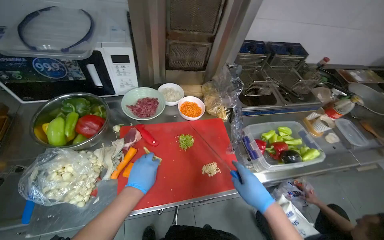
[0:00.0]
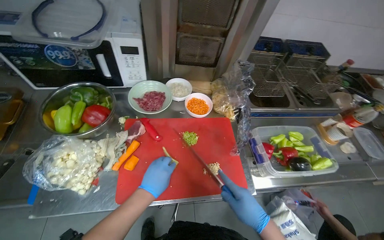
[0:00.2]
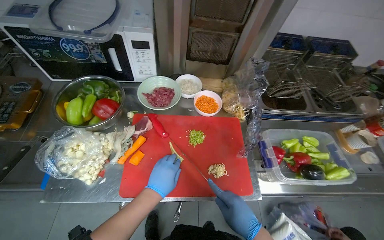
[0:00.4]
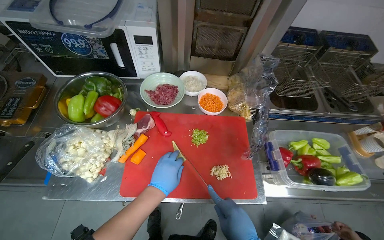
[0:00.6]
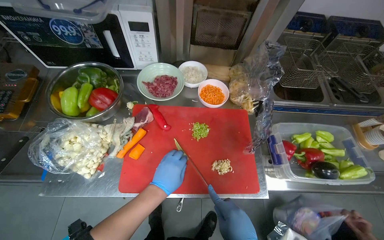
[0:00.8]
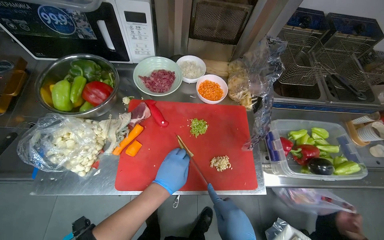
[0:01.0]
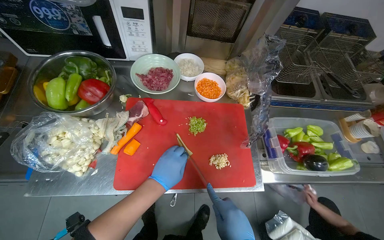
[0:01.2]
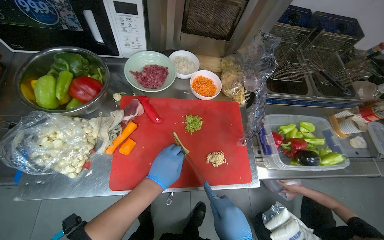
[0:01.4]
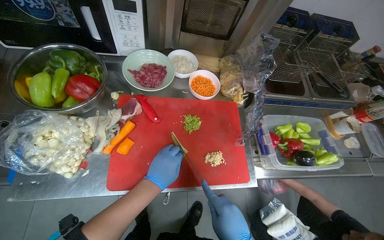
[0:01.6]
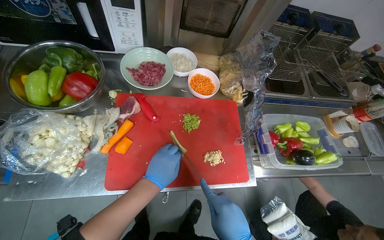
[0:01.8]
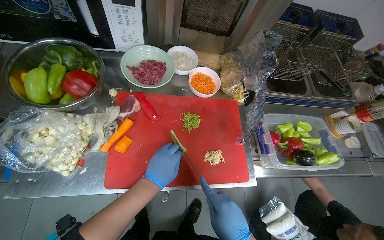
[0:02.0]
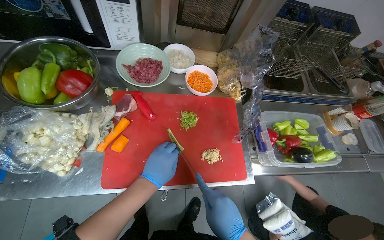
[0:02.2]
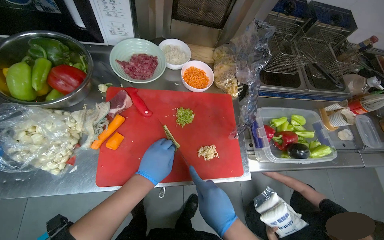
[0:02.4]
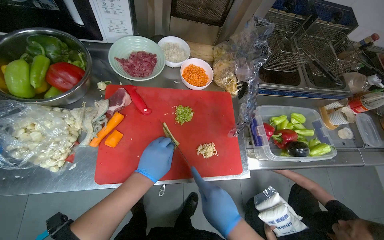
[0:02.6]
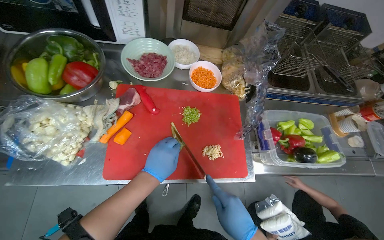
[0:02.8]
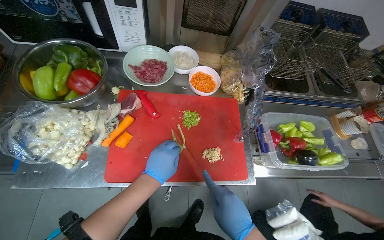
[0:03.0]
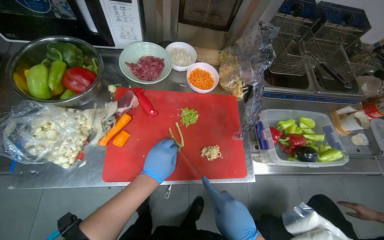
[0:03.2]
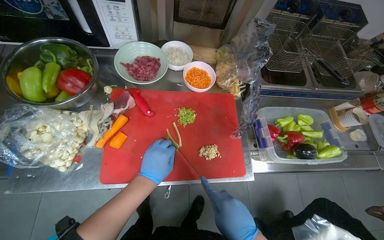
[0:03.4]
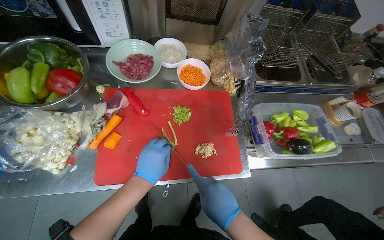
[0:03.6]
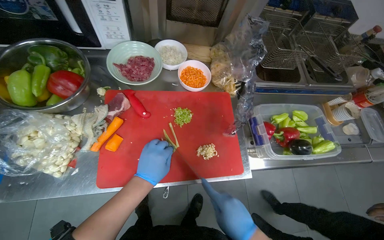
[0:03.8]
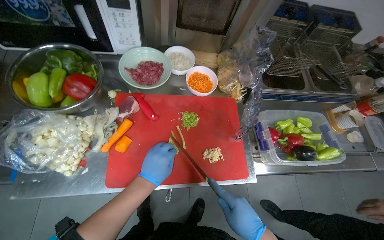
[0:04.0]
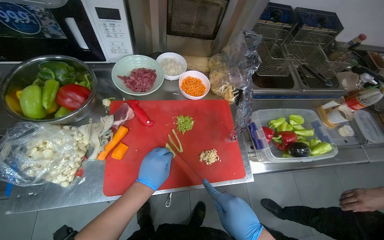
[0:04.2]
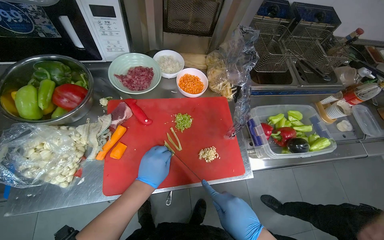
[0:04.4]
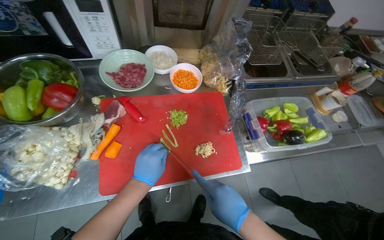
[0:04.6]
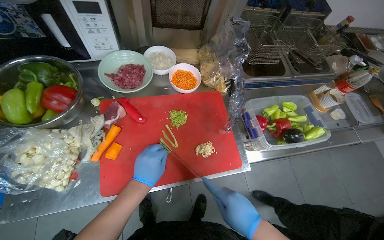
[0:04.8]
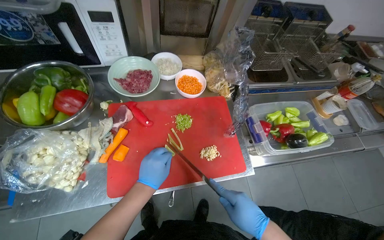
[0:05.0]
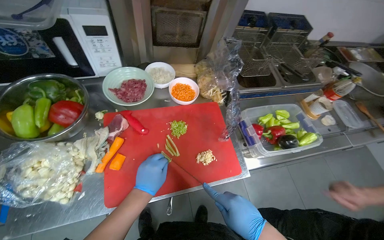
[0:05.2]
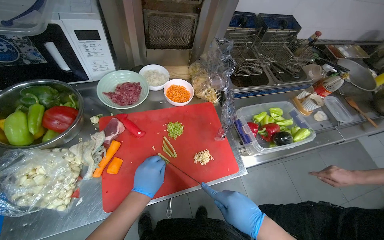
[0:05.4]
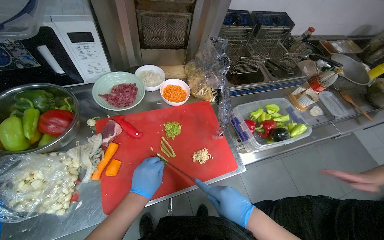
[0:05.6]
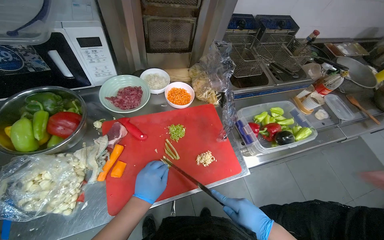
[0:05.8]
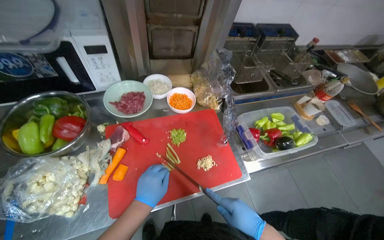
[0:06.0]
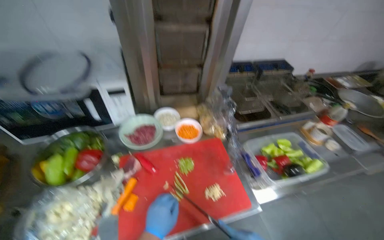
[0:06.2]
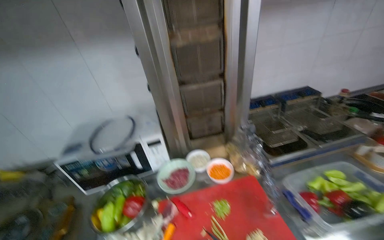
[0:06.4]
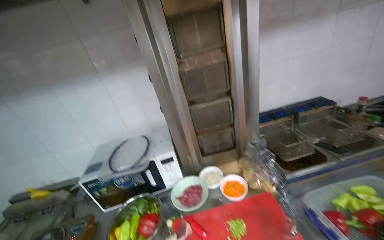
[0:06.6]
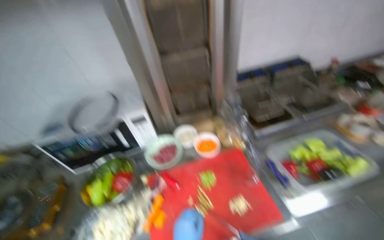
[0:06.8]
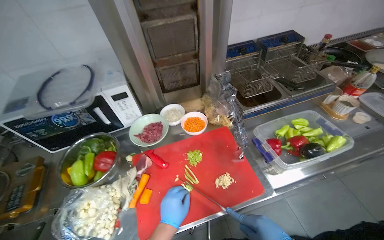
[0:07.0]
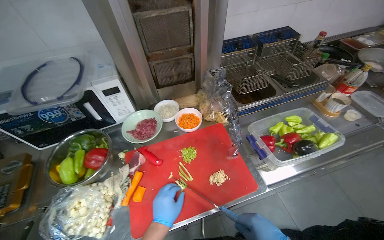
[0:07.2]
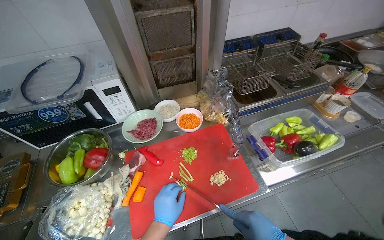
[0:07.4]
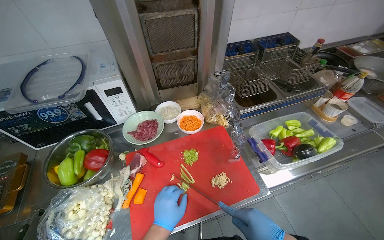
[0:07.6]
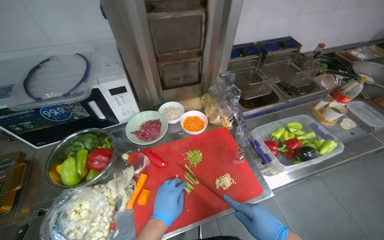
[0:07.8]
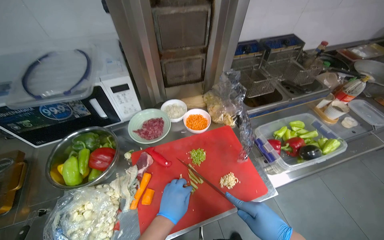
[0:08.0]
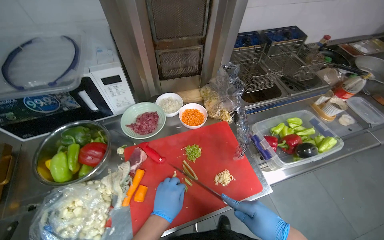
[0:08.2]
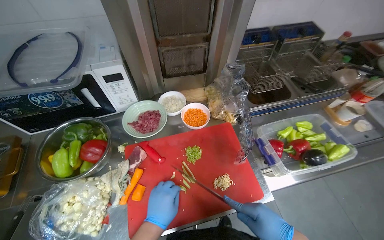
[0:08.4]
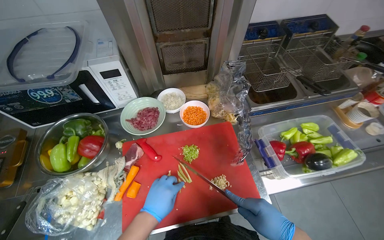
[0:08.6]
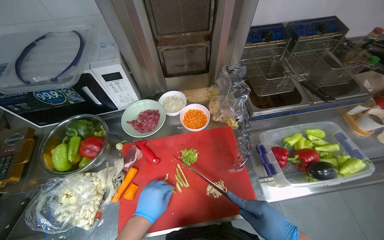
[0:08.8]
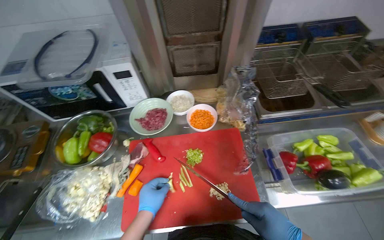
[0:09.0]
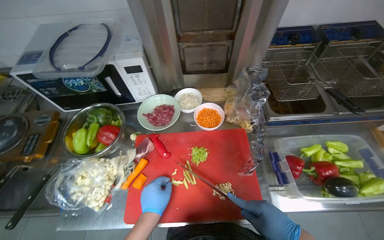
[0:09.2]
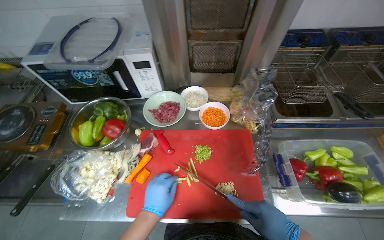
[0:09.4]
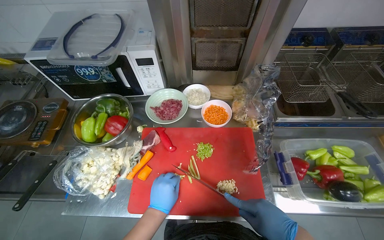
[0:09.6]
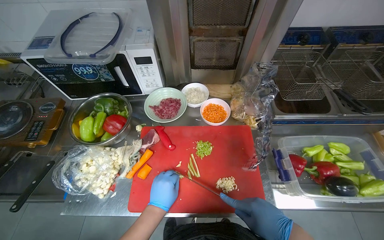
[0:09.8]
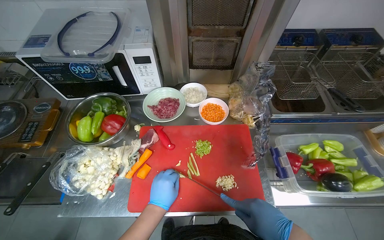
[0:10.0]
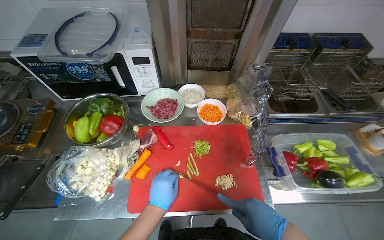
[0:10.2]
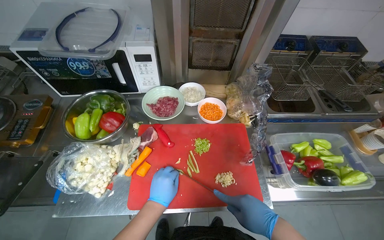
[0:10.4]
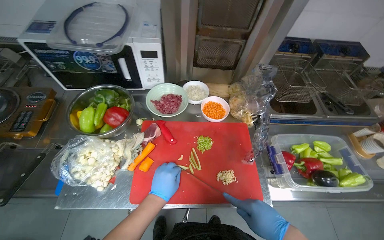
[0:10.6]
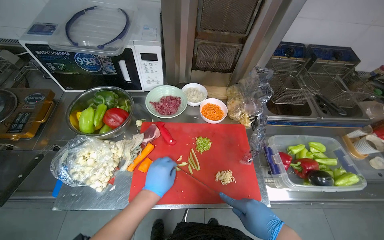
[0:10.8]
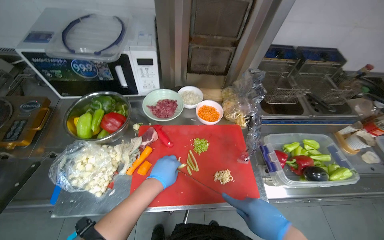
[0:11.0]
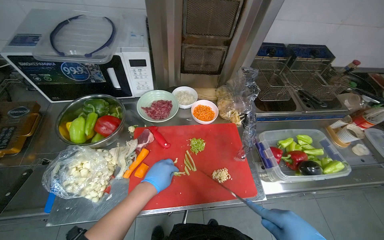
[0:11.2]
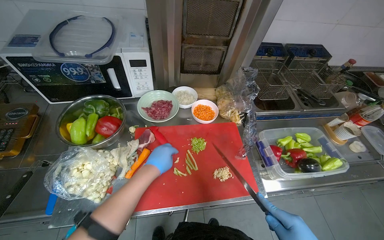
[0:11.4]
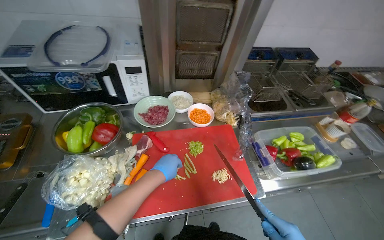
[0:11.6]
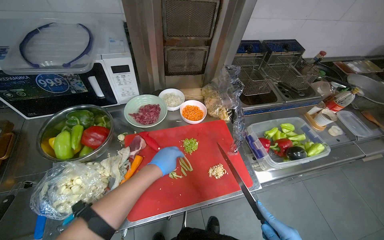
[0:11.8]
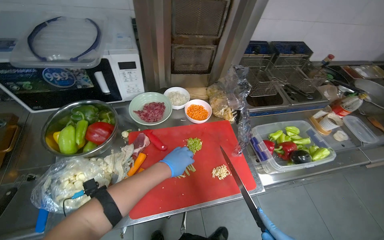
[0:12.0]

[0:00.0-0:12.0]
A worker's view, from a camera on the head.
Job: preparing food.
The whole recording: Slicing green vegetable. The worker slices a green vegetable on a red cutting board.
0:10.4 to 0:12.0: The left hand is displaced up the picture by some 10 cm.

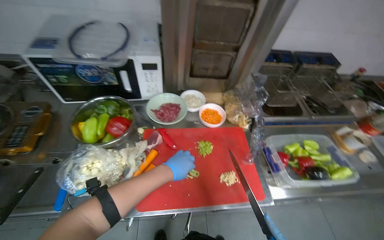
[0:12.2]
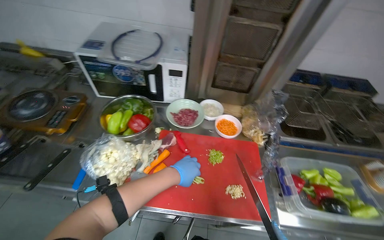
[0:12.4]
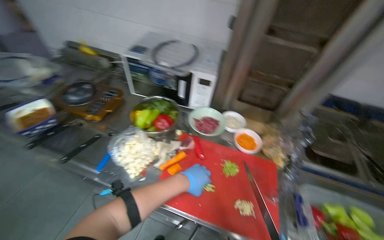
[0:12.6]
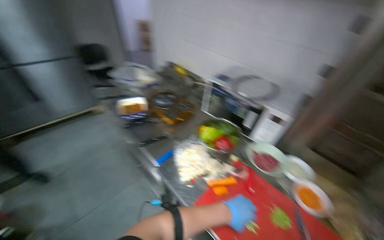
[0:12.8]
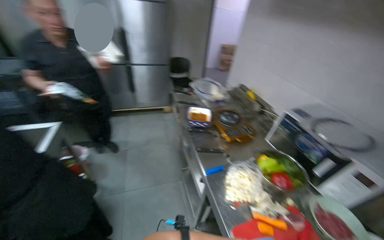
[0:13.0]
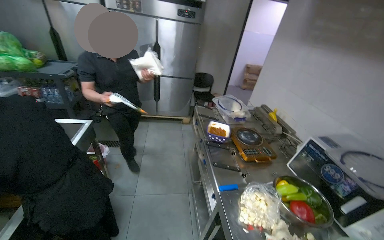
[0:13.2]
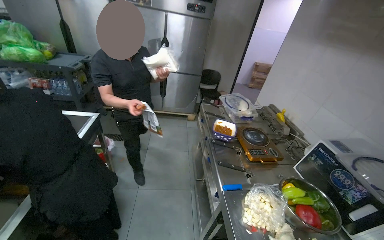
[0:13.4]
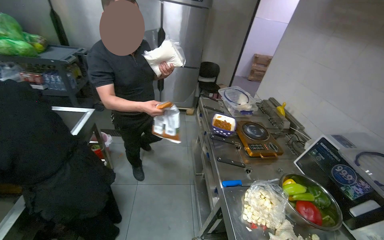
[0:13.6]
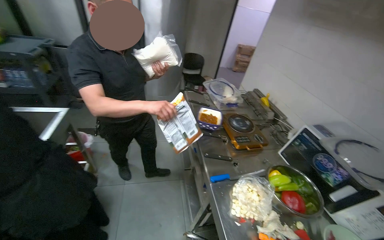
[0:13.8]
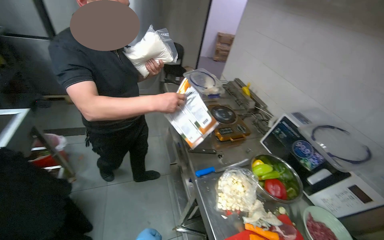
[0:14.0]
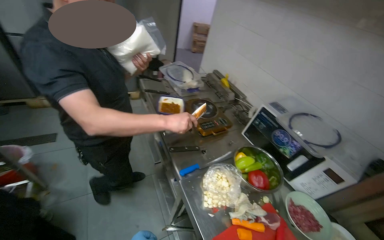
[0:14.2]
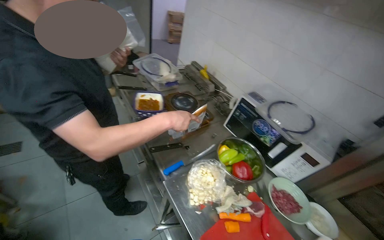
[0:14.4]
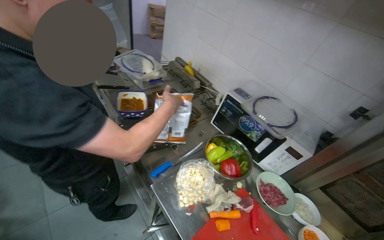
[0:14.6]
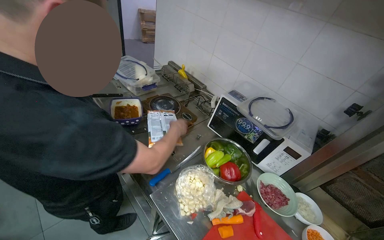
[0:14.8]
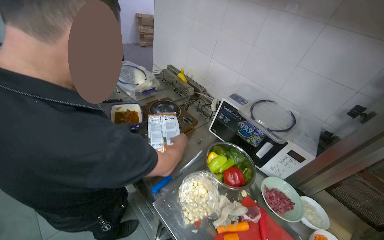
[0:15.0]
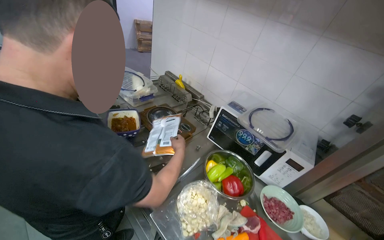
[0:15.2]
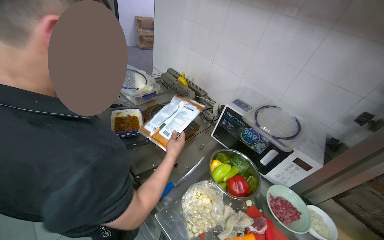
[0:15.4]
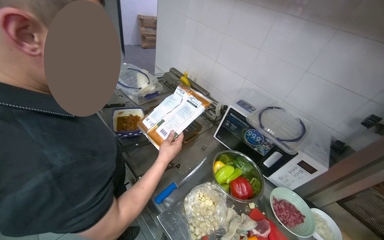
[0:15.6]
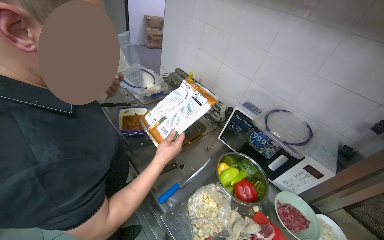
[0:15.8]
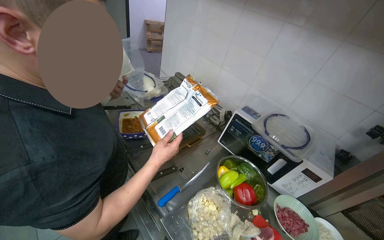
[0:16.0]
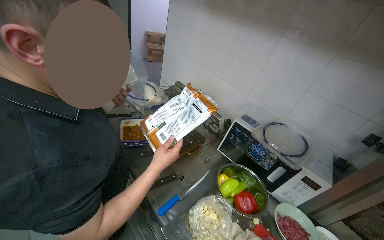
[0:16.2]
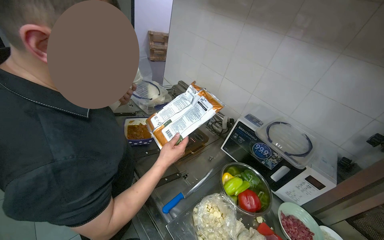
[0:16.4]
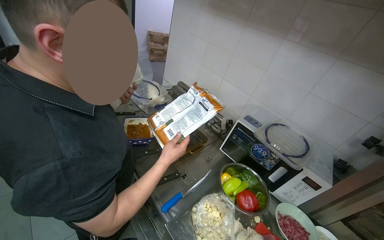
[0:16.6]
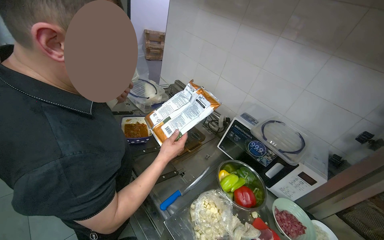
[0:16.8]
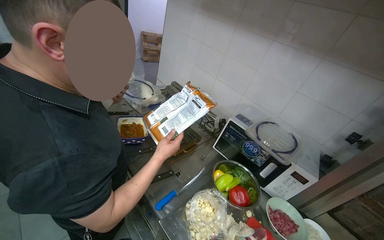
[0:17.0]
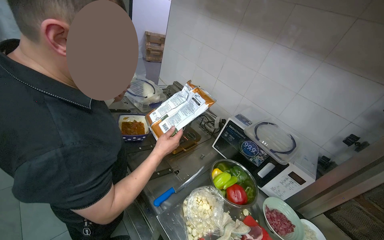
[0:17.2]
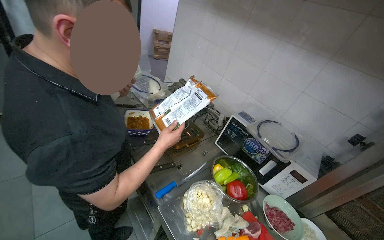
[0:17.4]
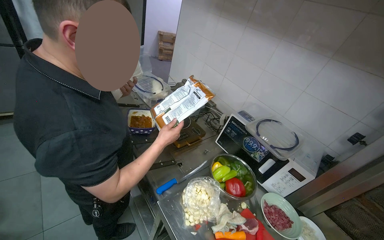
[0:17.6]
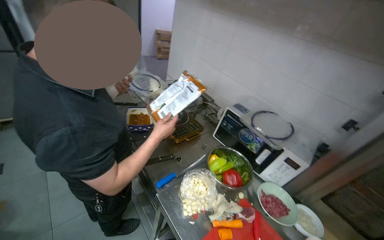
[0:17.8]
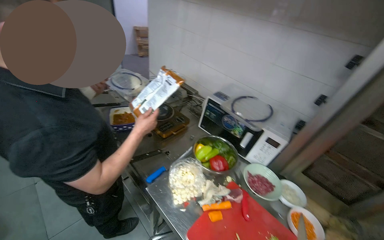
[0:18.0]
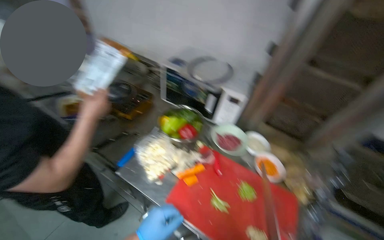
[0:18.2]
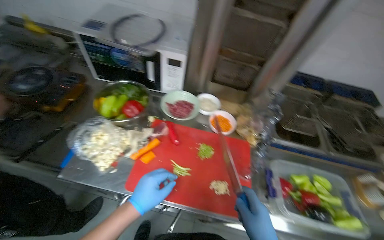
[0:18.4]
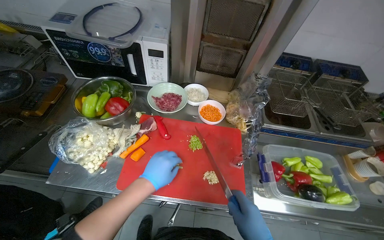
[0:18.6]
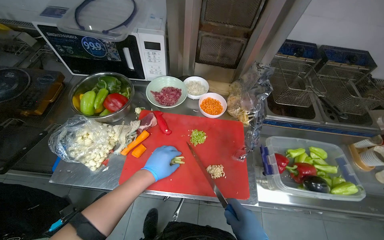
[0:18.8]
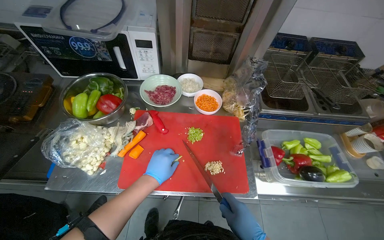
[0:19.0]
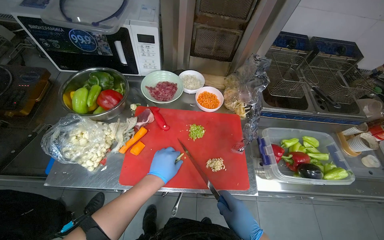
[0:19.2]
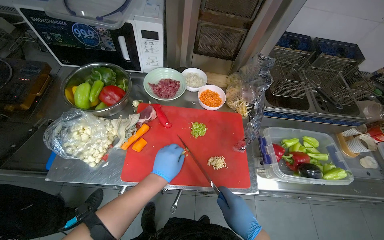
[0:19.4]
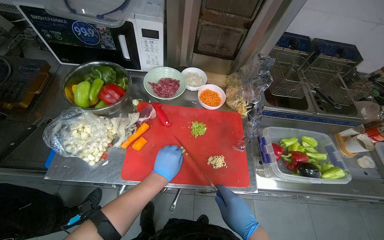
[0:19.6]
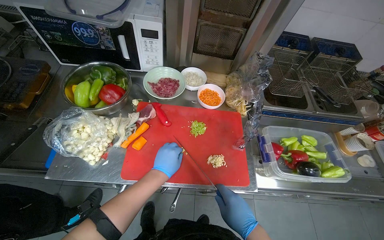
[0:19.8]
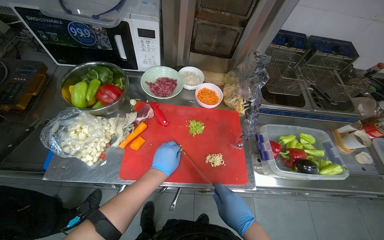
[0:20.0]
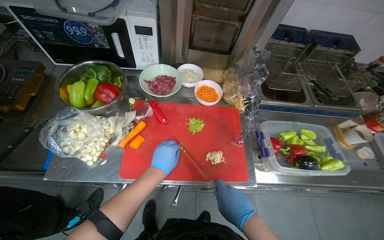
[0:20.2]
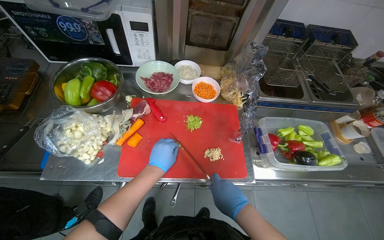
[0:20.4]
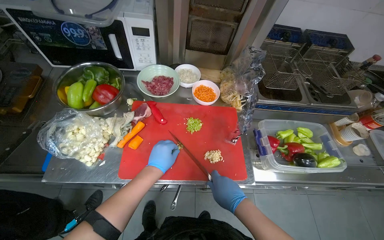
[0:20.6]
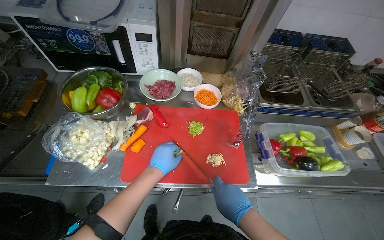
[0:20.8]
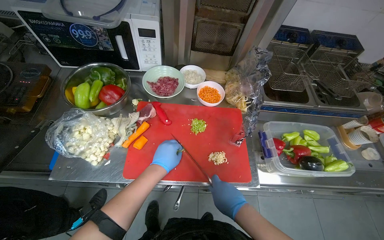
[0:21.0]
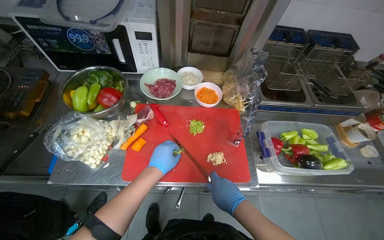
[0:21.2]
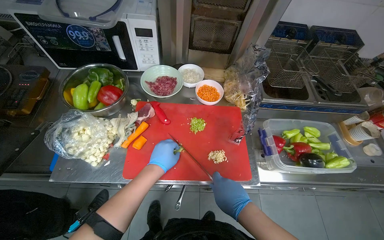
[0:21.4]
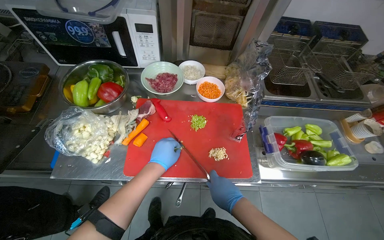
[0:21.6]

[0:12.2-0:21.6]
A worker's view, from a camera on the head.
Job: preparing food.
The whole recording: Slicing green vegetable. The worker slices a green vegetable on a red cutting board.
0:12.2 to 0:13.8: The wearer looks about 85 degrees further to the left. The view tilts approximately 20 degrees upward.
0:13.8 to 0:15.4: The head rotates about 30 degrees to the right.
0:17.0 to 0:18.4: The head turns to the right by roughly 35 degrees. The view tips downward by about 25 degrees.
0:18.4 to 0:20.0: The left hand travels farther from the camera by approximately 10 cm.
0:20.0 to 0:21.6: The hands make small movements and keep their place.
